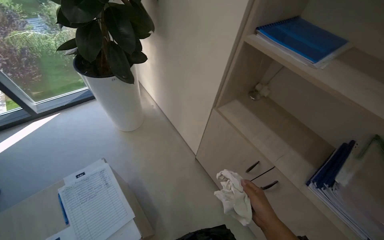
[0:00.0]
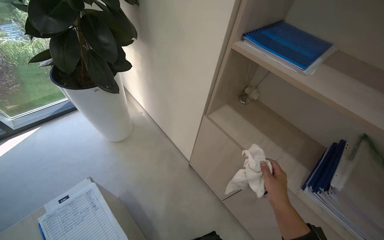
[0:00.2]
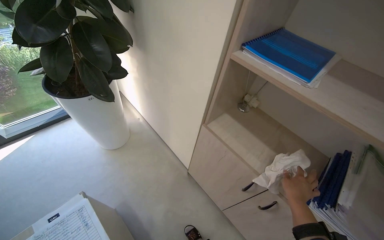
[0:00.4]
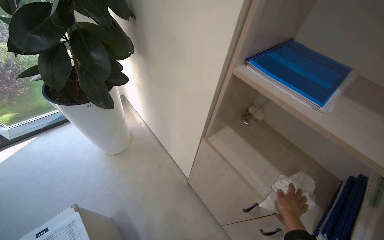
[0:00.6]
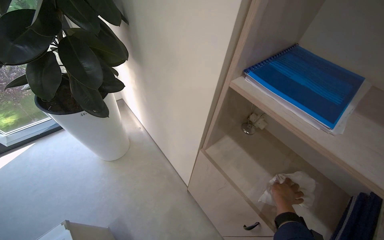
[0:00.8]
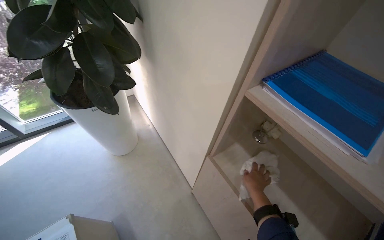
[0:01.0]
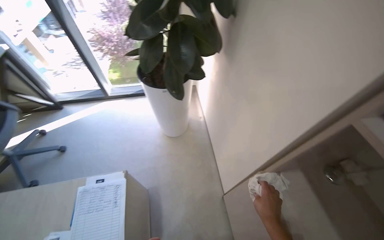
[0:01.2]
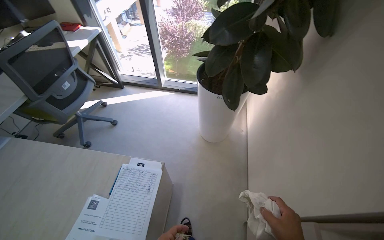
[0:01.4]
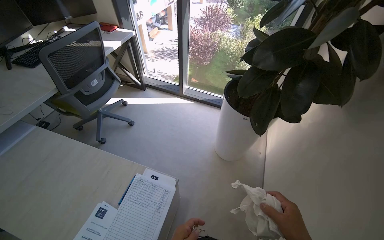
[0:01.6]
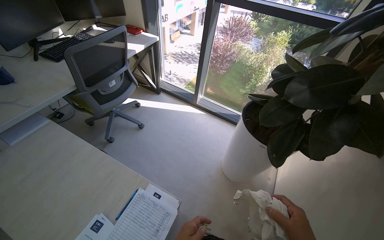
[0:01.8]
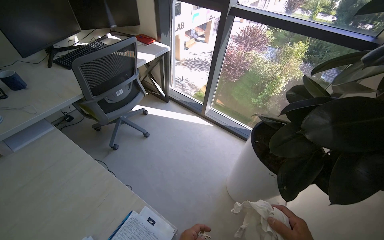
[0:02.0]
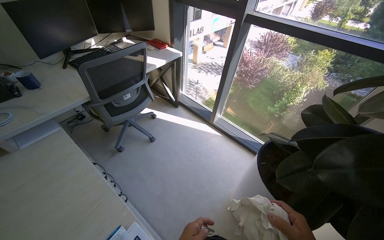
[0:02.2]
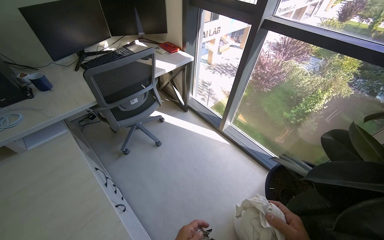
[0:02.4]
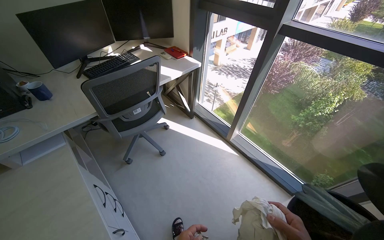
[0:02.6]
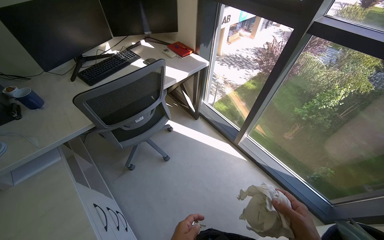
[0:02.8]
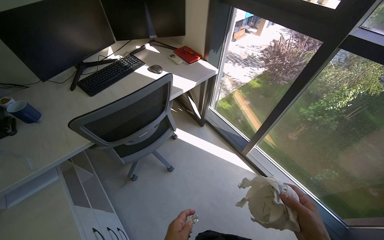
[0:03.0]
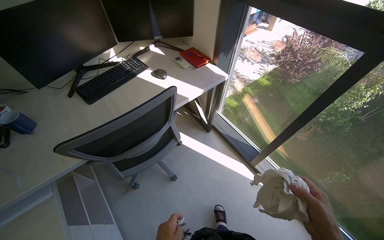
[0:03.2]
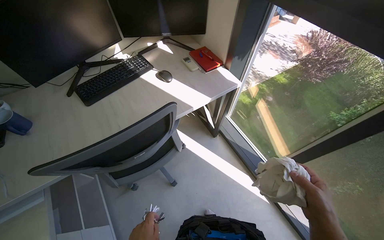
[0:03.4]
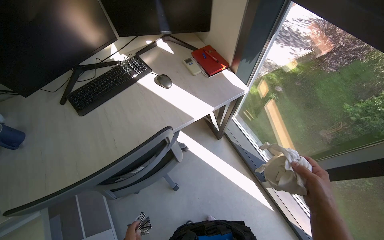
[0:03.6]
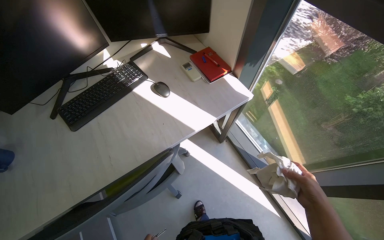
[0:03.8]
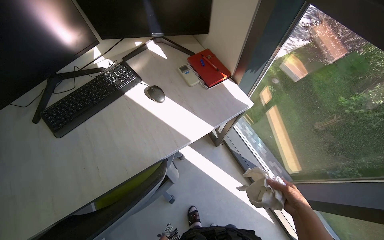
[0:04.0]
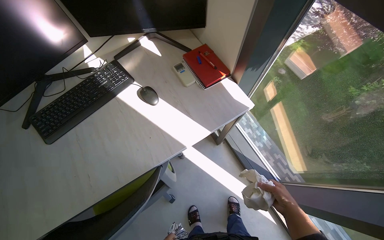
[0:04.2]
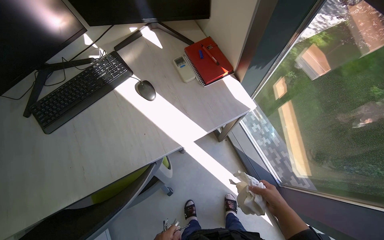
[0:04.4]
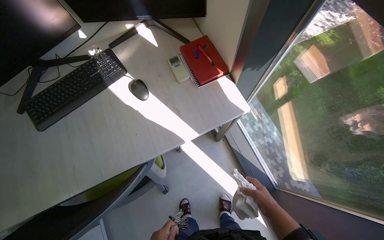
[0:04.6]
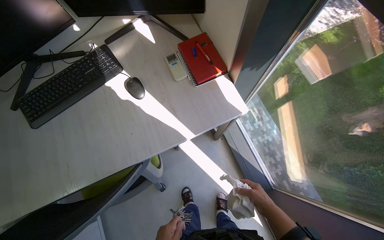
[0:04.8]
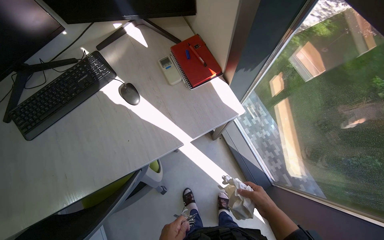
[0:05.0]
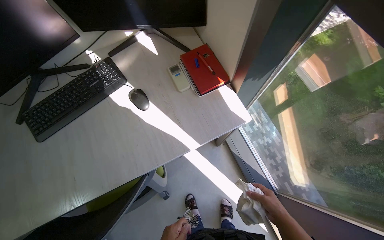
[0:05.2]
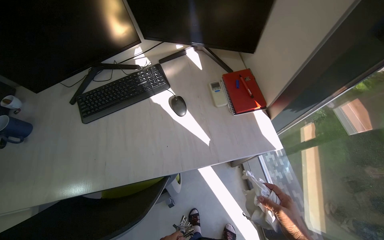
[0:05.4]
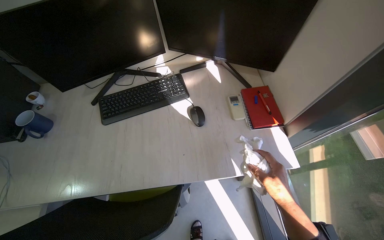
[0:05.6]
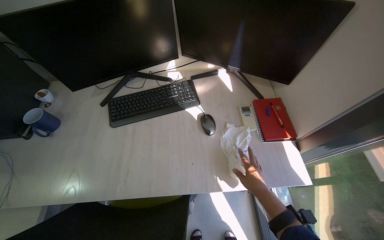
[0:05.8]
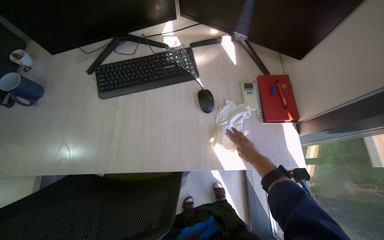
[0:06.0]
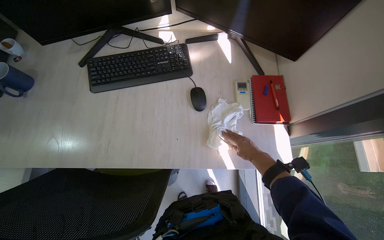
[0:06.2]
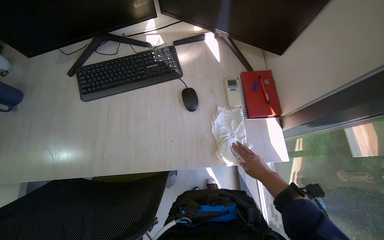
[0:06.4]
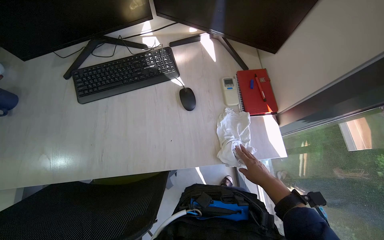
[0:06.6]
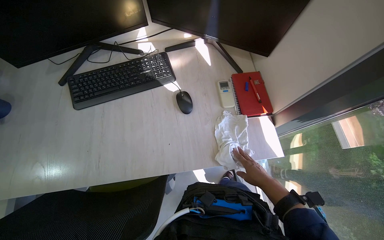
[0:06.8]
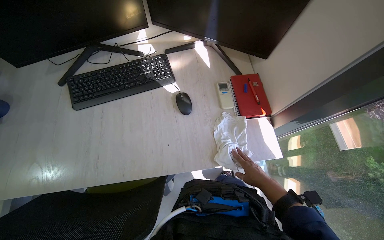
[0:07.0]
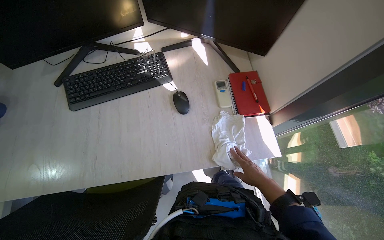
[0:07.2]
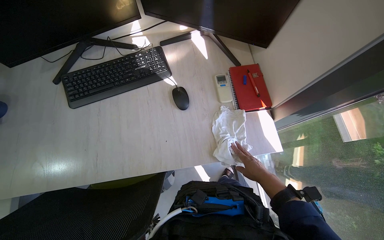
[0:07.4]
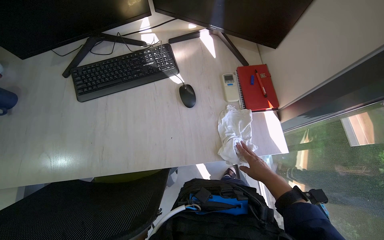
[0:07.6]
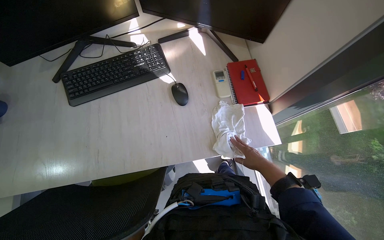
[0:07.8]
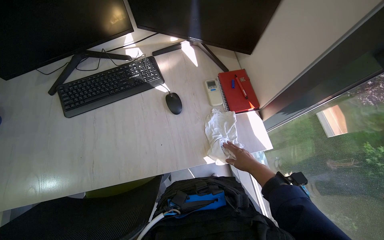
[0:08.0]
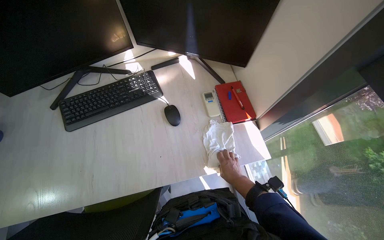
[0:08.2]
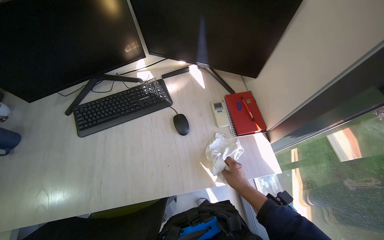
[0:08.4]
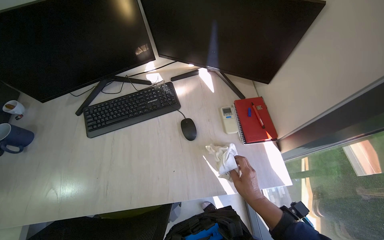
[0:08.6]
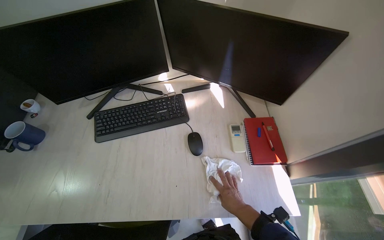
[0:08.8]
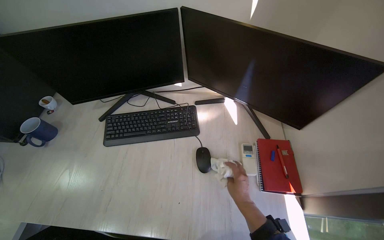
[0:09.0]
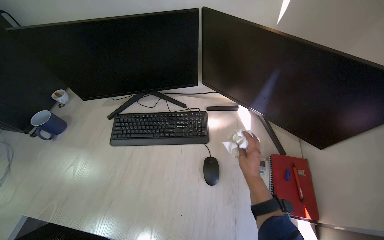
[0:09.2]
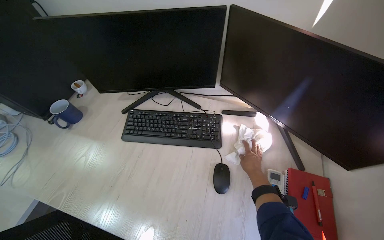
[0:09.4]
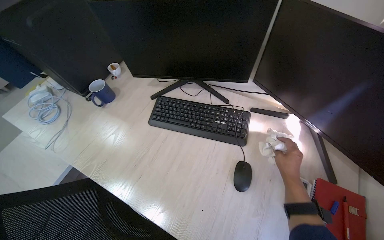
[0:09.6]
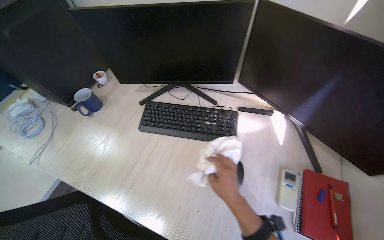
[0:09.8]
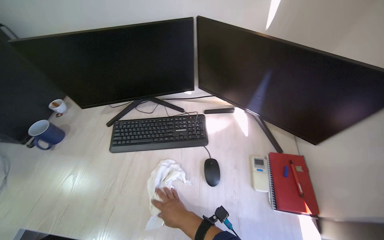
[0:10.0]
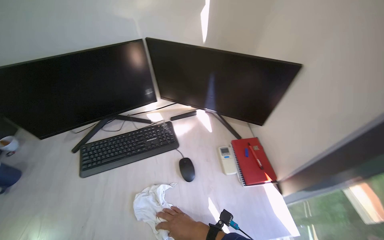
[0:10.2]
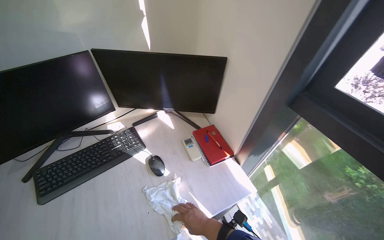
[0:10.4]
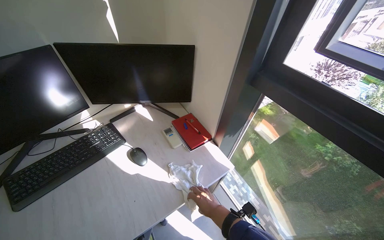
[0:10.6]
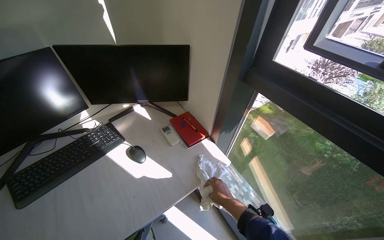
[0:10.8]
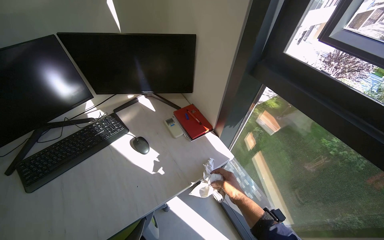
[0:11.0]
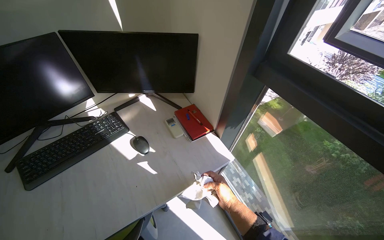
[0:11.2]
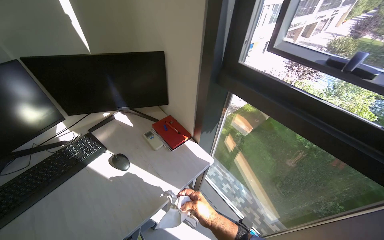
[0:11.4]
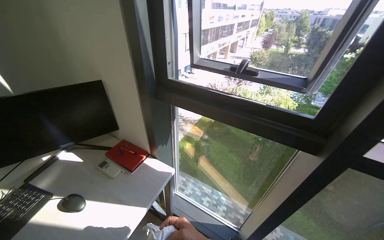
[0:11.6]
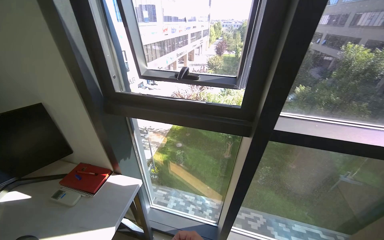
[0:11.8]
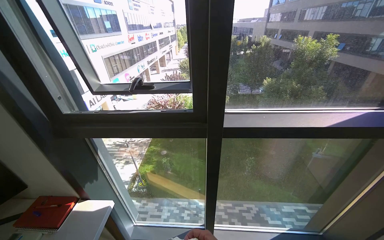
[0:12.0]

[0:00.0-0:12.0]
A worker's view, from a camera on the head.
Job: wiping surfaces.
The whole recording: Cleaning office surfaces. The worker wipes various surfaces in the office with a cloth.
0:00.0 to 0:01.6: The head turns to the left by some 60 degrees.
0:01.6 to 0:03.0: The camera is carried approximately 70 cm. The head turns to the left by roughly 30 degrees.
0:03.0 to 0:04.4: The wearer moves approximately 70 cm. The view tips downward by roughly 20 degrees.
0:04.4 to 0:06.0: The scene turns approximately 25 degrees clockwise in the picture.
0:06.0 to 0:07.6: The right hand goes approximately 10 cm down the picture.
0:07.6 to 0:09.0: The camera pitches upward, by roughly 15 degrees. The right hand moves to the left, about 15 cm.
0:09.0 to 0:10.4: The wearer looks some 30 degrees further to the right.
0:10.4 to 0:12.0: The camera travels roughly 40 cm. The head turns to the right by approximately 65 degrees. The view tilts about 10 degrees upward.

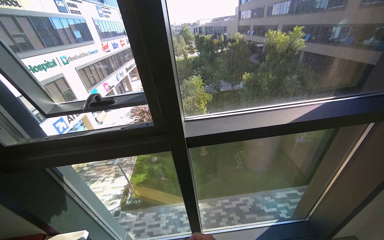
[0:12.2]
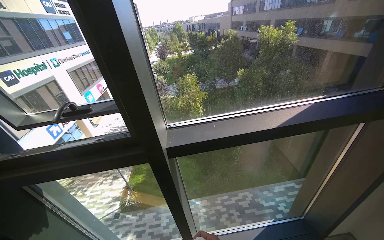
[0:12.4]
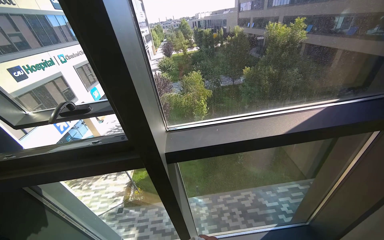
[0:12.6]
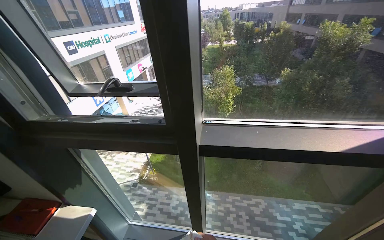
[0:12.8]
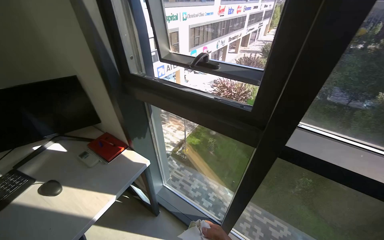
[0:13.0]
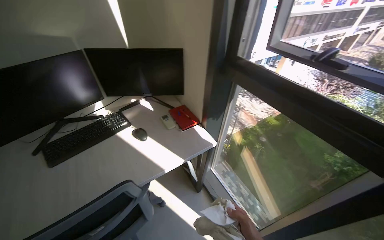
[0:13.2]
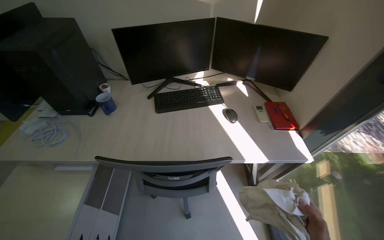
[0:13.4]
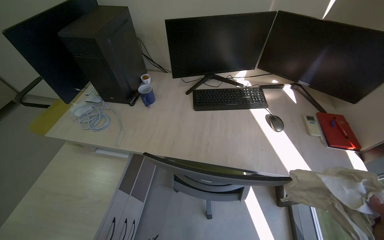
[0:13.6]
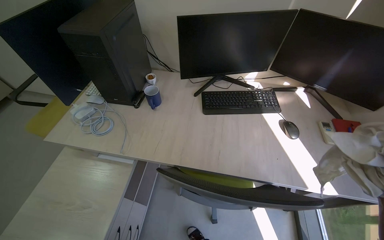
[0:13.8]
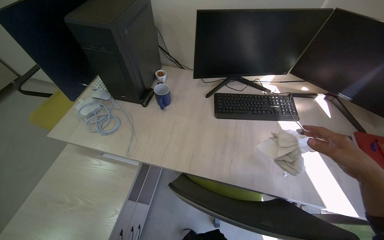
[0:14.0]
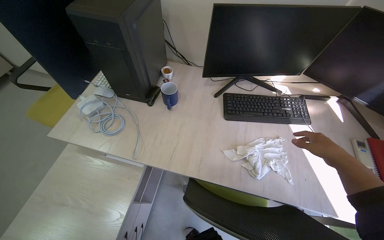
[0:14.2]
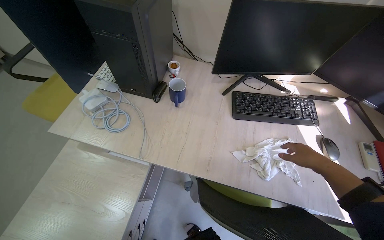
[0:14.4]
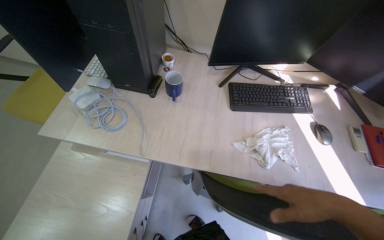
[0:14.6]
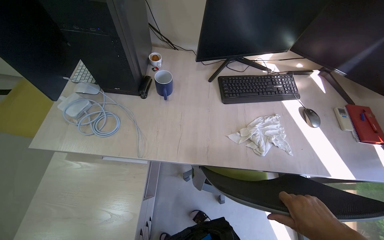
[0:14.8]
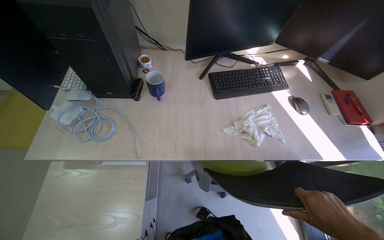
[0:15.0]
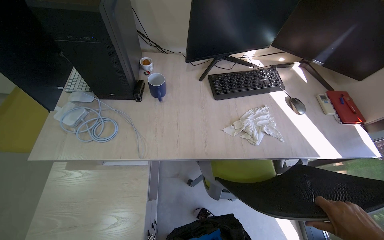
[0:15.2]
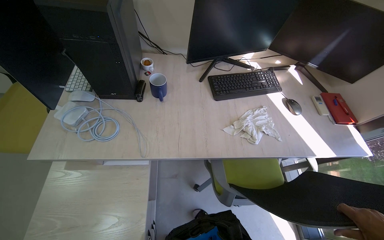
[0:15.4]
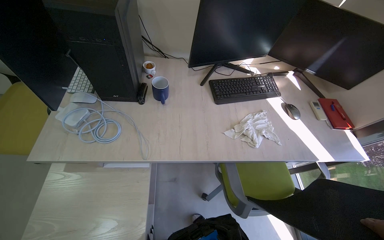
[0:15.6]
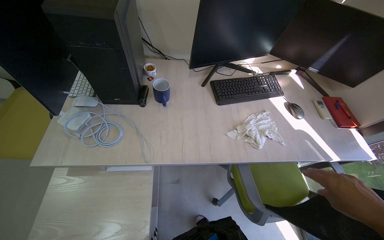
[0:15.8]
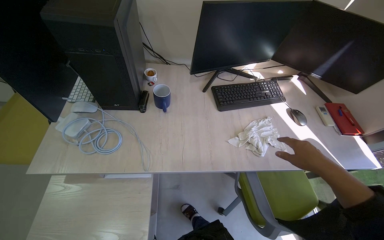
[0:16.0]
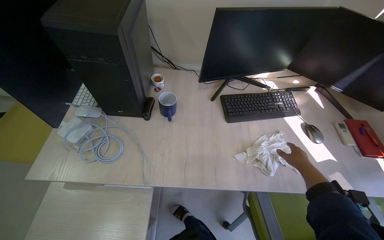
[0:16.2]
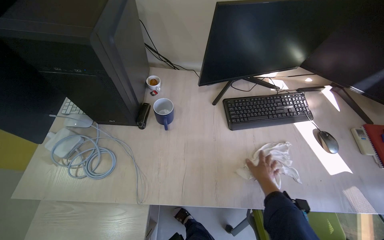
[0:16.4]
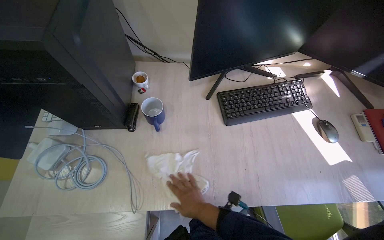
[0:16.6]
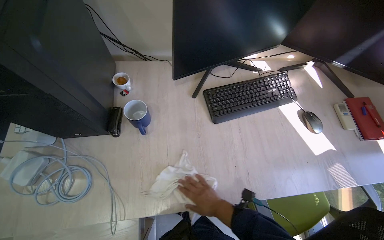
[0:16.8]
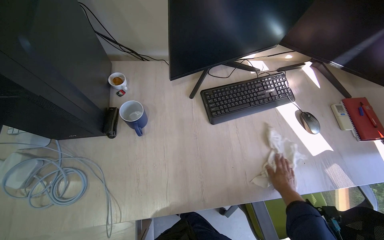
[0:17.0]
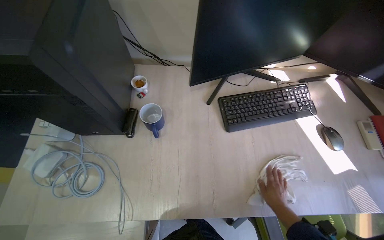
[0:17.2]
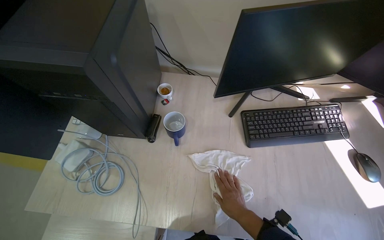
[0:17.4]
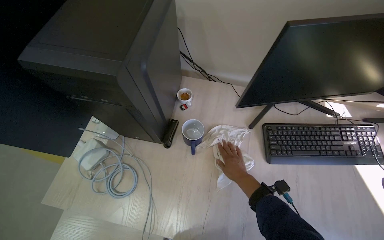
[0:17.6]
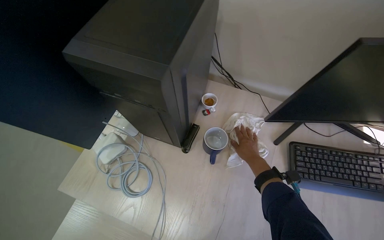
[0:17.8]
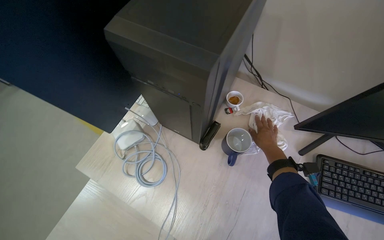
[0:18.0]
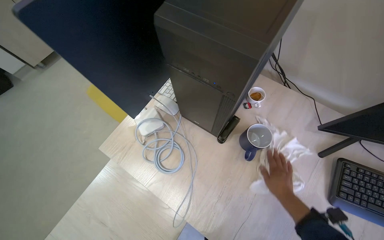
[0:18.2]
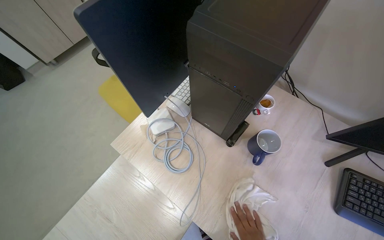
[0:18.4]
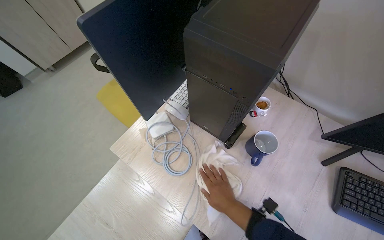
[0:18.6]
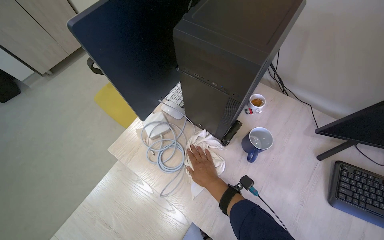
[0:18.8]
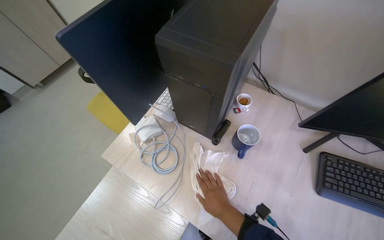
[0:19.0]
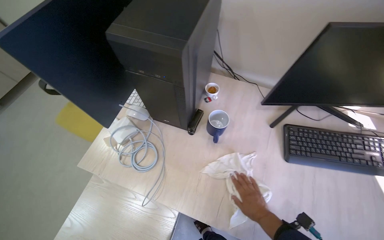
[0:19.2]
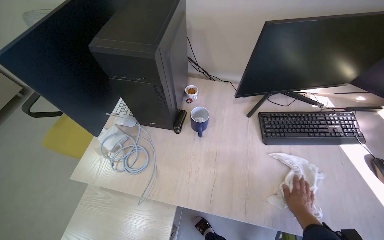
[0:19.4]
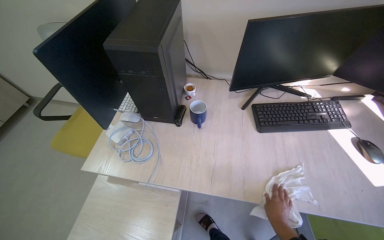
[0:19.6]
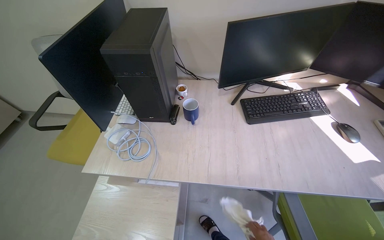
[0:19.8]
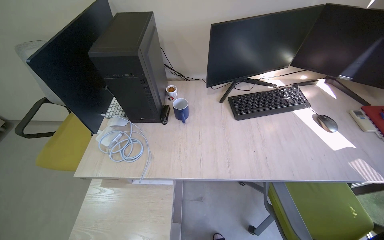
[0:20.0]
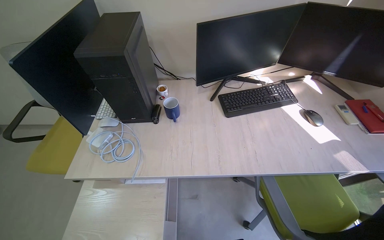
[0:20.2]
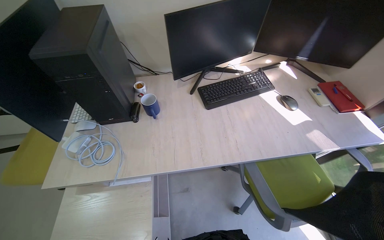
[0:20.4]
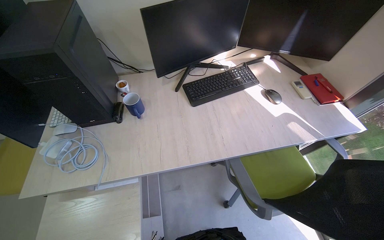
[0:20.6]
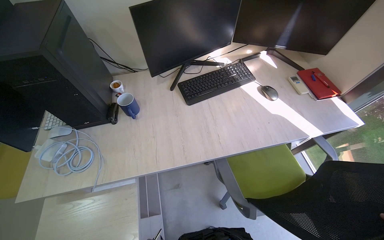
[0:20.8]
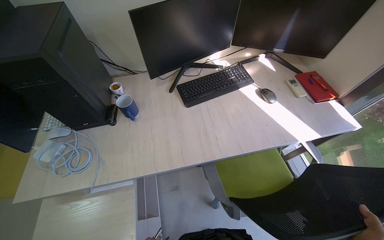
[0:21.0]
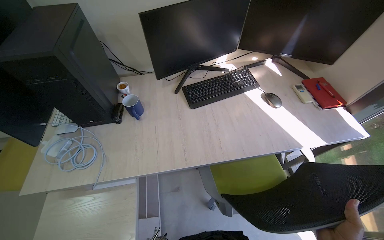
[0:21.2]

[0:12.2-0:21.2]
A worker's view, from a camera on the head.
Job: wiping surfaces.
The whole recording: Cleaning office surfaces. The worker wipes various surfaces in the office with a cloth.
0:12.2 to 0:13.8: The camera travels some 60 cm. The wearer looks some 105 degrees further to the left. The wearer looks approximately 20 degrees further downward.
0:16.6 to 0:18.2: The head turns to the left by approximately 35 degrees.
0:18.2 to 0:19.8: The wearer's head swings approximately 30 degrees to the right. The view tilts some 15 degrees upward.
